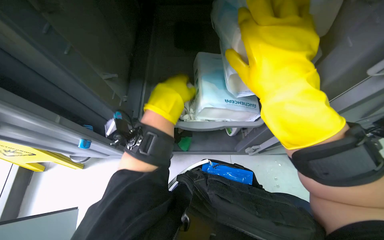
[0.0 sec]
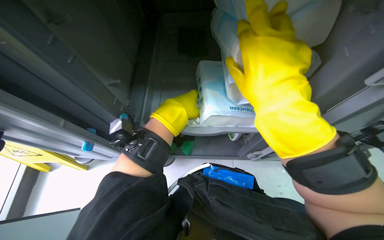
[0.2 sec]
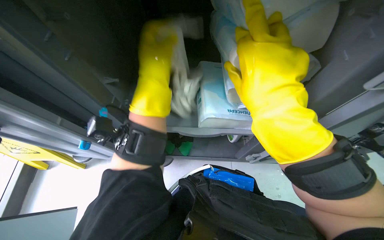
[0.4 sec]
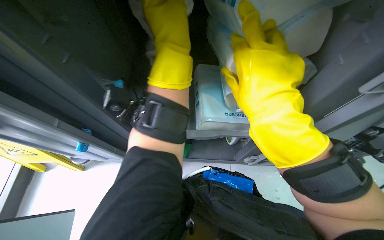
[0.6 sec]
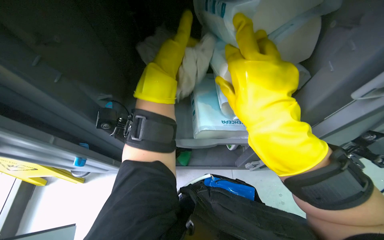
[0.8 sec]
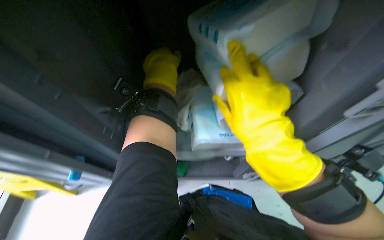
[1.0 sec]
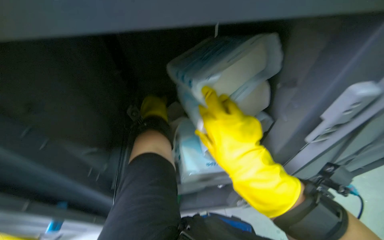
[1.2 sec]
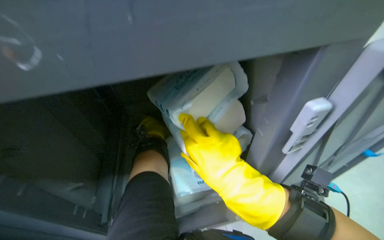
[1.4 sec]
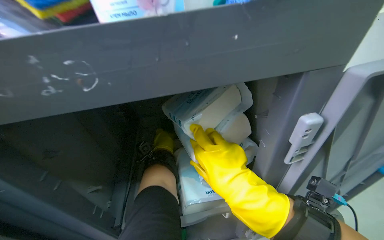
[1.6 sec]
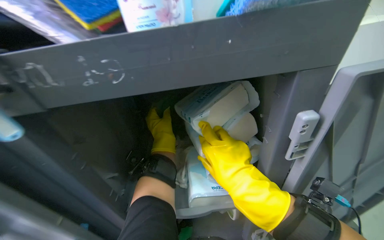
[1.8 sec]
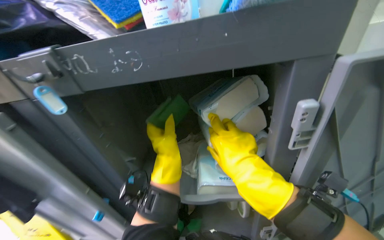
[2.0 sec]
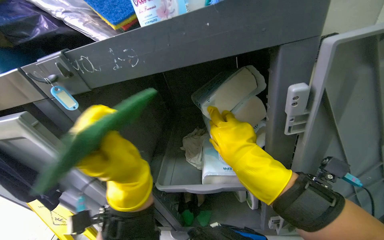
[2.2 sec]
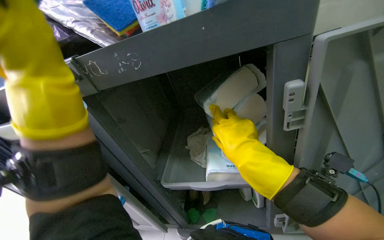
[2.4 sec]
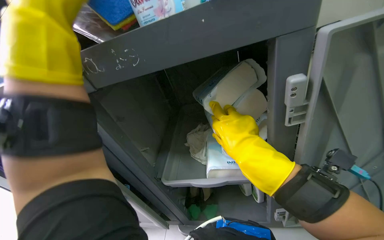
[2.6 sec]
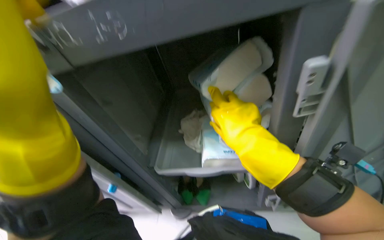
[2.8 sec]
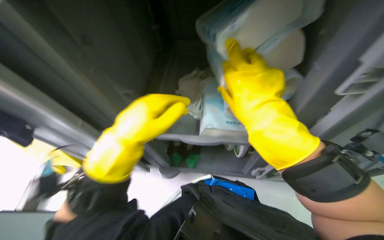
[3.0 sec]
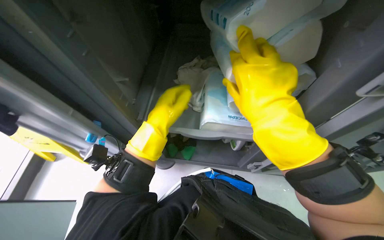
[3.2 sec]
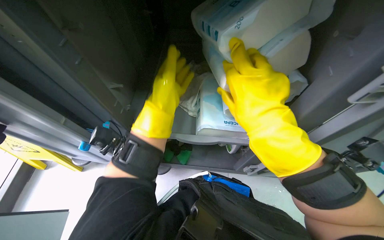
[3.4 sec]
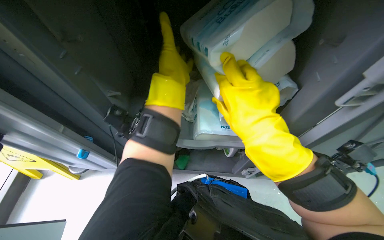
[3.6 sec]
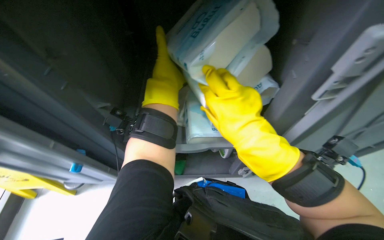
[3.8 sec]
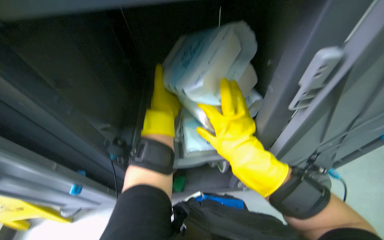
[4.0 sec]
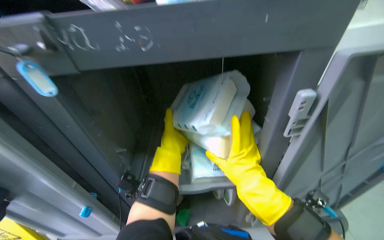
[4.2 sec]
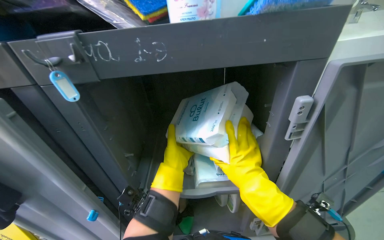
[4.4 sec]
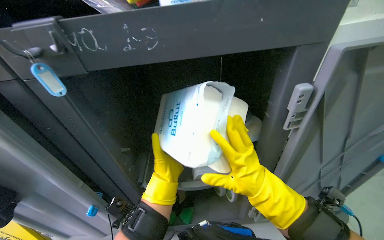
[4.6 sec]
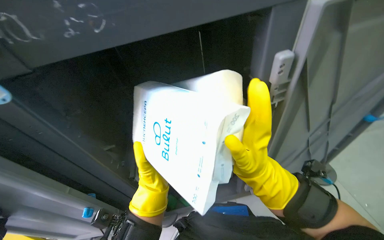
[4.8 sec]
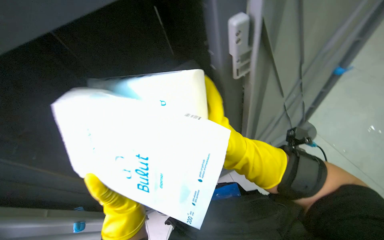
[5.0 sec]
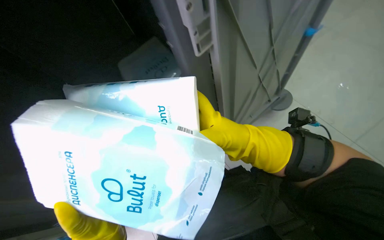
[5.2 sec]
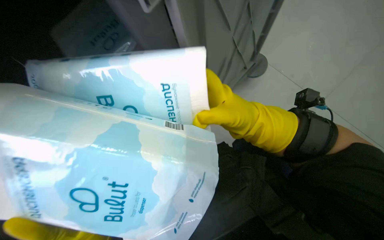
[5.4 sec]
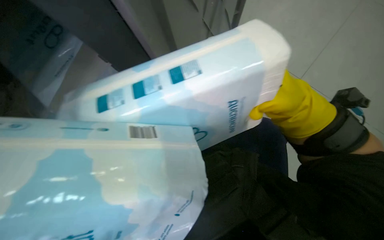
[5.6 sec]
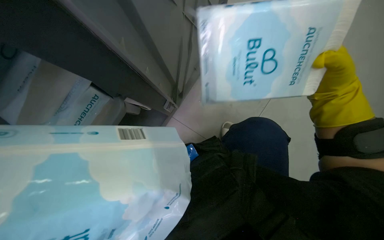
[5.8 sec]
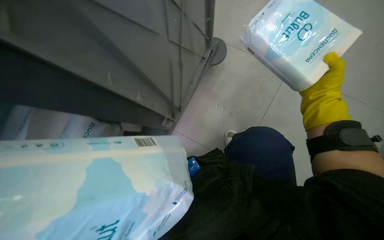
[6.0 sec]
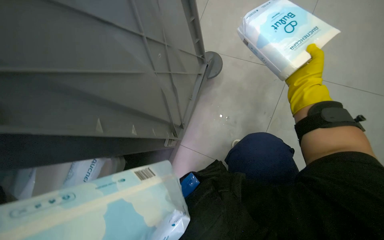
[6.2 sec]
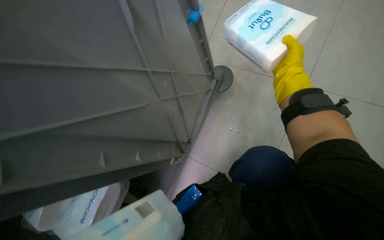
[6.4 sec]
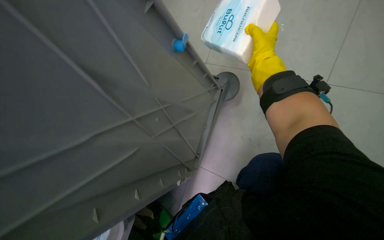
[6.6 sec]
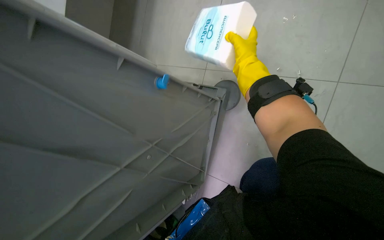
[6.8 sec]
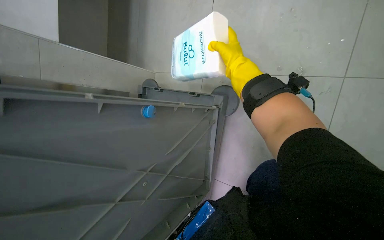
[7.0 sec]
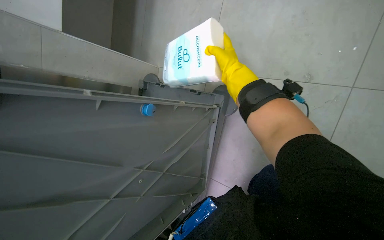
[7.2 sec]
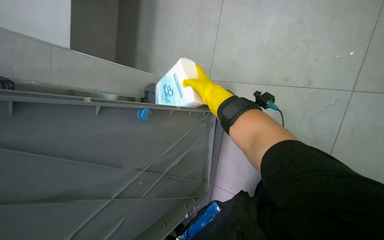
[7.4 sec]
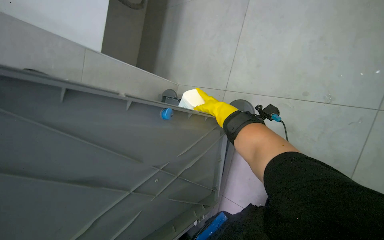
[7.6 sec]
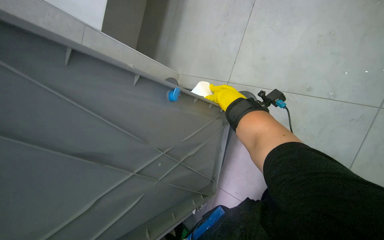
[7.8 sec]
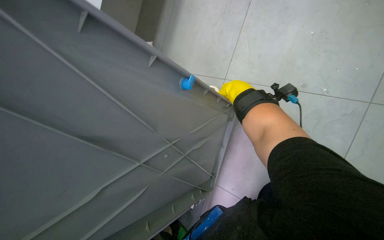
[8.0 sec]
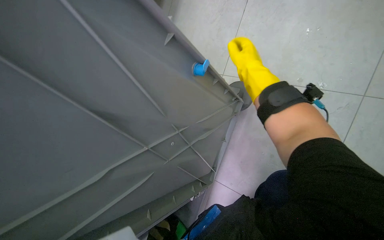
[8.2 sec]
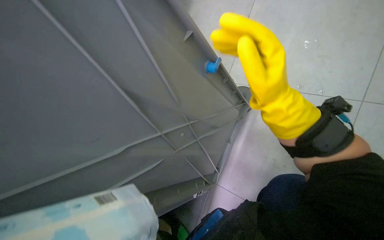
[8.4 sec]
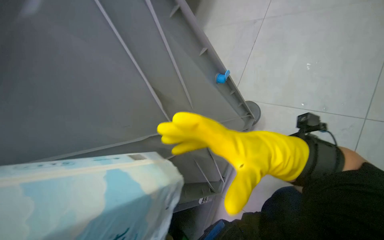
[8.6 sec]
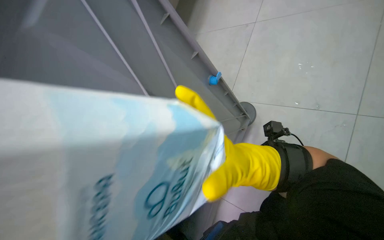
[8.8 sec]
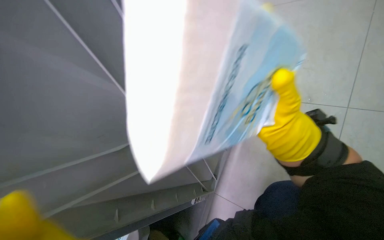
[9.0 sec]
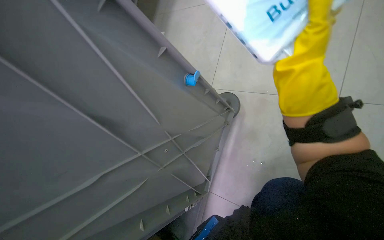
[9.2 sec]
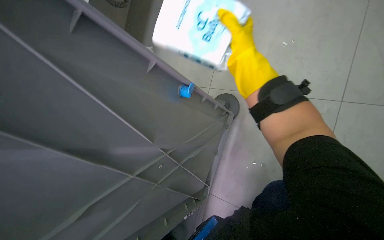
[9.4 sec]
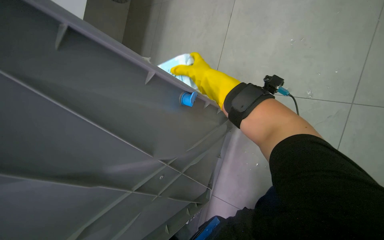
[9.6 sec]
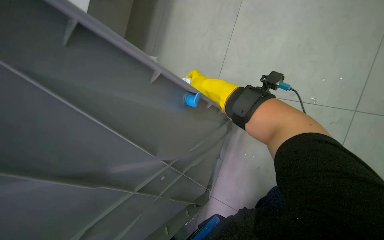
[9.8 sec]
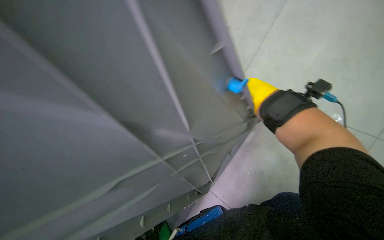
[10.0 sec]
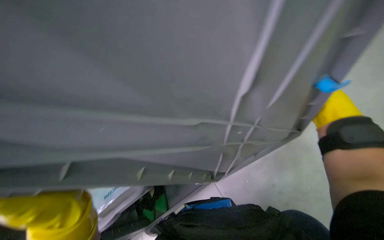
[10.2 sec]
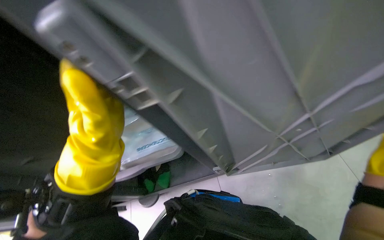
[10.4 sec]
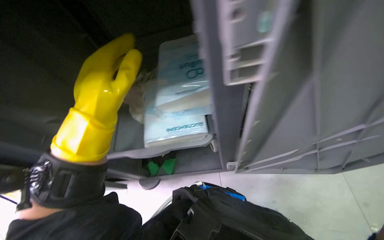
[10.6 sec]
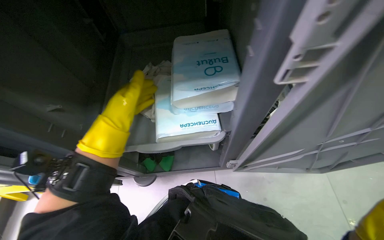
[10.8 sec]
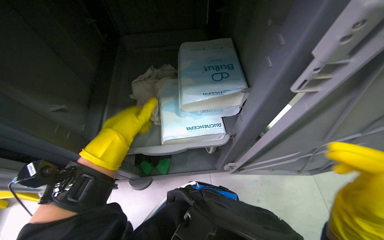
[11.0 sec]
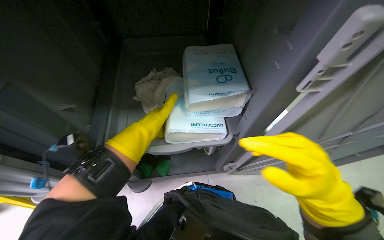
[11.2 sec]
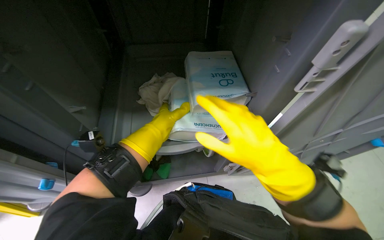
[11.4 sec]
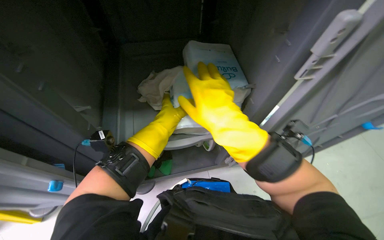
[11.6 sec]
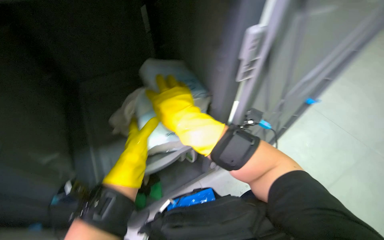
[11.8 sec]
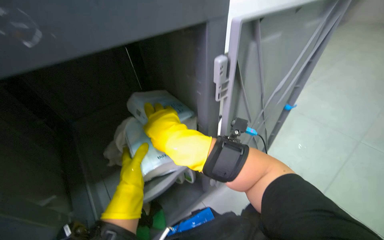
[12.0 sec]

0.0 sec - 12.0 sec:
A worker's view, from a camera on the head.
Job: wiping surfaces.
The whole recording: Wiping cleaning supply box. The worker wipes the large box containing cleaning supplies with a cloth.
0.0 sec - 1.6 sec: The wearer looks about 30 degrees further upward.
1.6 sec - 3.0 sec: The view tilts some 25 degrees downward.
3.0 sec - 4.4 sec: The camera pitches upward, by some 15 degrees. The left hand shifts about 15 cm farther from the camera and to the right, and moves about 20 cm up the picture and comes back.
4.4 sec - 6.0 sec: The wearer looks about 45 degrees further to the right. The view tips downward by about 30 degrees.
7.6 sec - 9.0 sec: The right hand moves down the picture and nearer to the camera, some 25 cm.
10.4 sec - 12.0 sec: The wearer's head swings about 25 degrees to the right. The wearer looks approximately 10 degrees further upward.

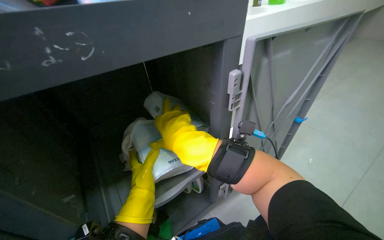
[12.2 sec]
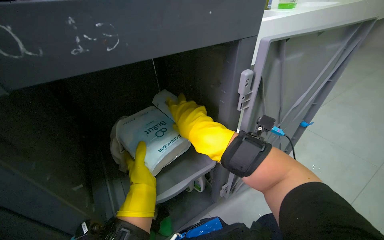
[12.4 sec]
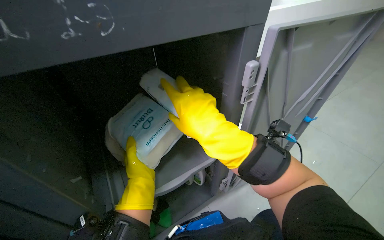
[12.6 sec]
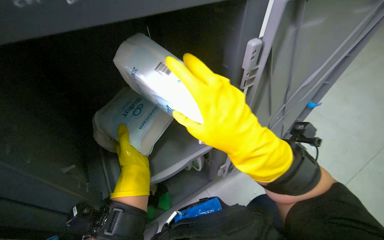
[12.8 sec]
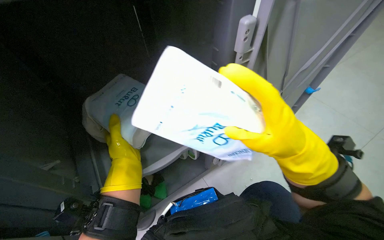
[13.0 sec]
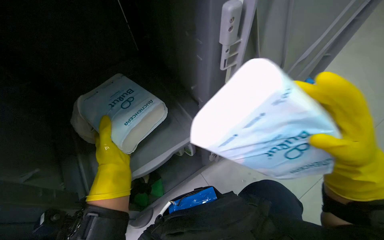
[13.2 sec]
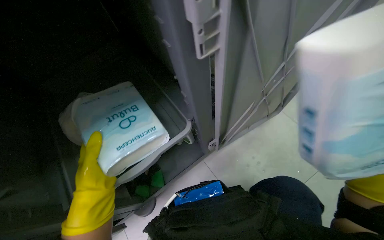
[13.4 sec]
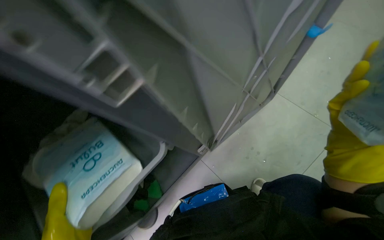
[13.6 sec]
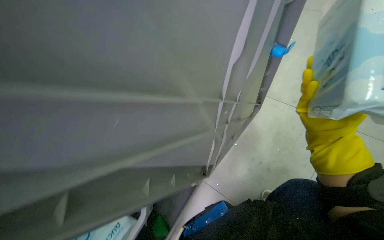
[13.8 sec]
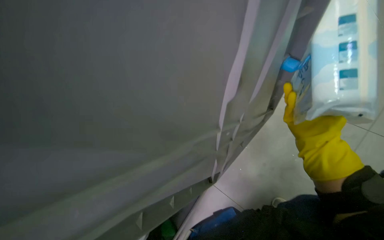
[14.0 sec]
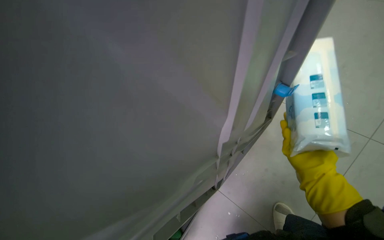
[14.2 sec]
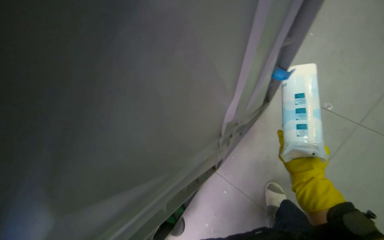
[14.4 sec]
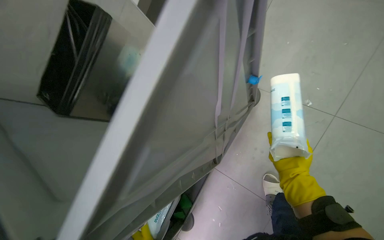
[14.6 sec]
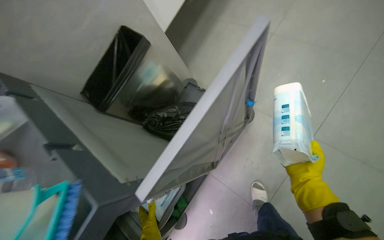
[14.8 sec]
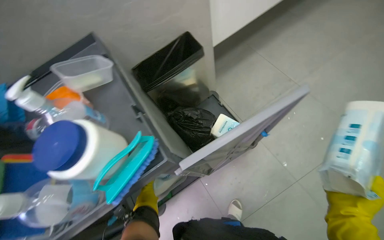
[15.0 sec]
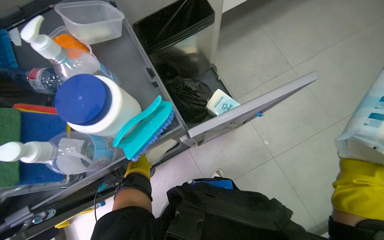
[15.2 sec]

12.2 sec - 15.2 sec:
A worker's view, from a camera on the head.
Job: wiping surfaces.
The whole recording: Wiping cleaning supply box. The worker wipes the large box containing cleaning supplies with a cloth.
12.2 sec - 13.8 sec: The wearer looks roughly 15 degrees further downward.

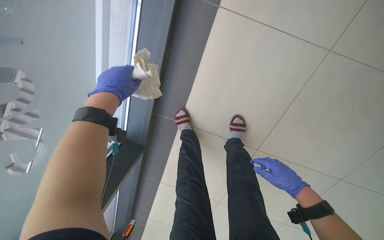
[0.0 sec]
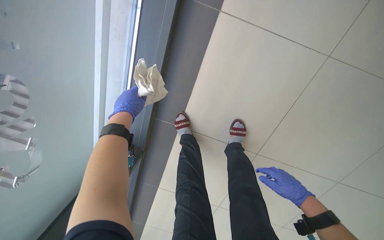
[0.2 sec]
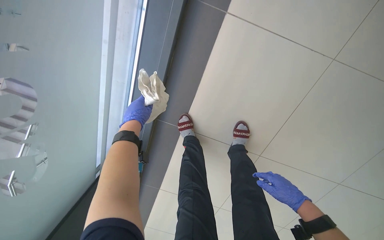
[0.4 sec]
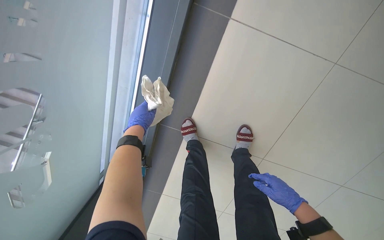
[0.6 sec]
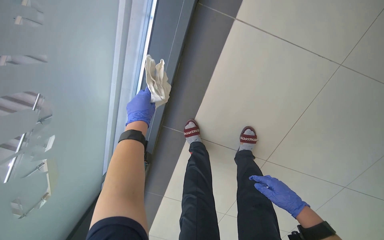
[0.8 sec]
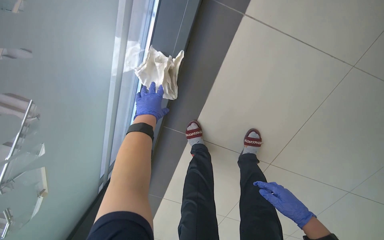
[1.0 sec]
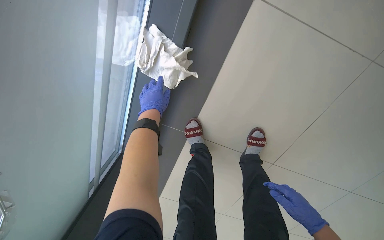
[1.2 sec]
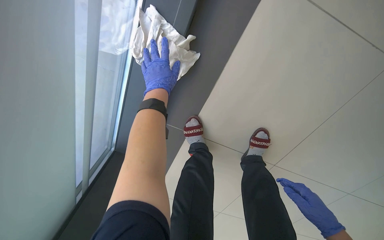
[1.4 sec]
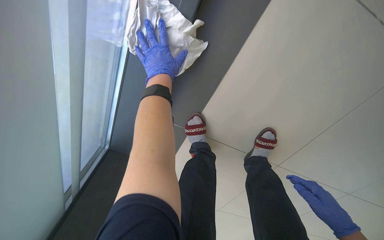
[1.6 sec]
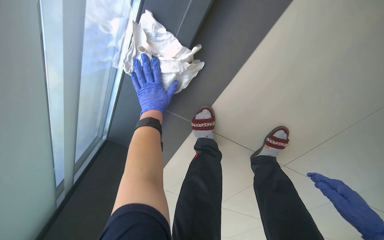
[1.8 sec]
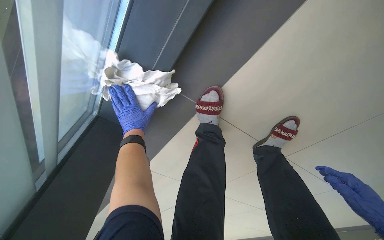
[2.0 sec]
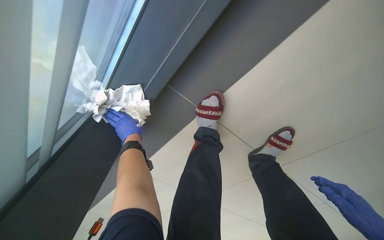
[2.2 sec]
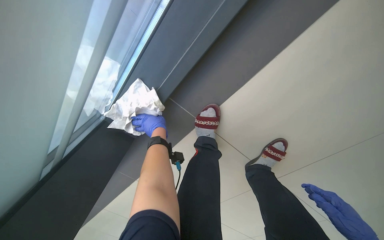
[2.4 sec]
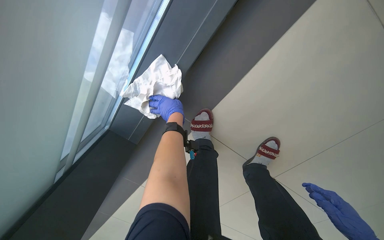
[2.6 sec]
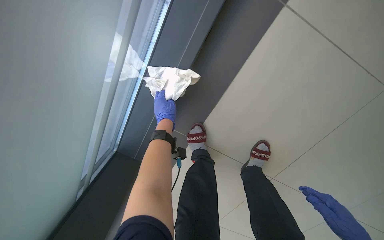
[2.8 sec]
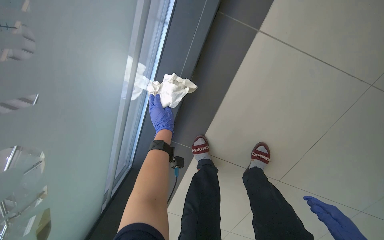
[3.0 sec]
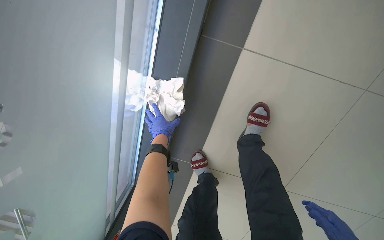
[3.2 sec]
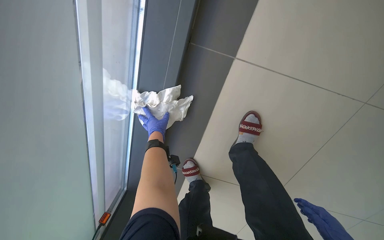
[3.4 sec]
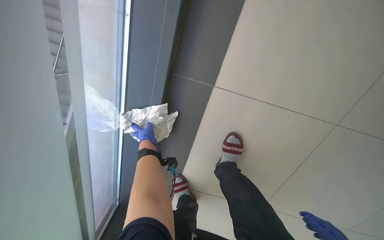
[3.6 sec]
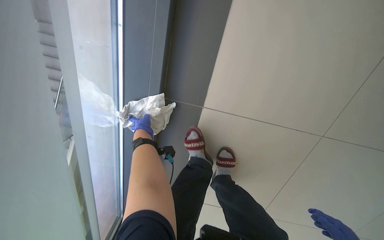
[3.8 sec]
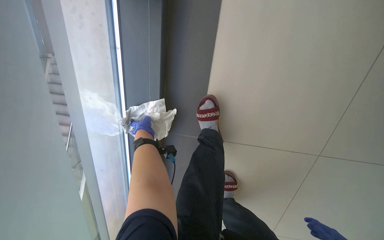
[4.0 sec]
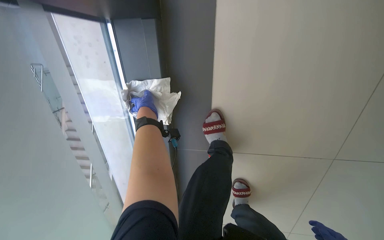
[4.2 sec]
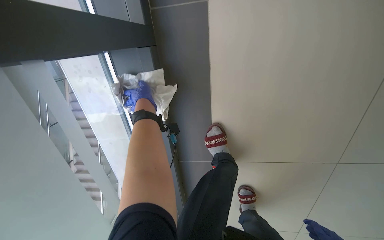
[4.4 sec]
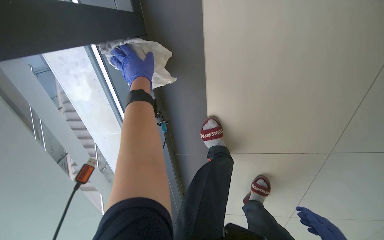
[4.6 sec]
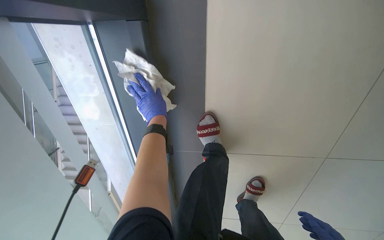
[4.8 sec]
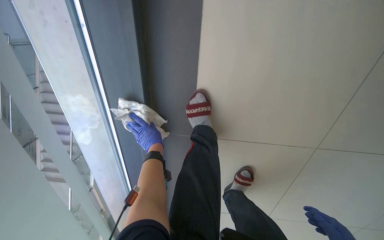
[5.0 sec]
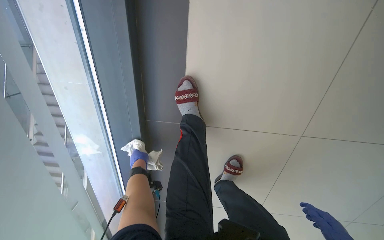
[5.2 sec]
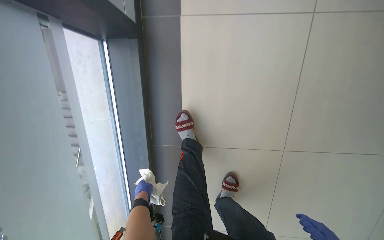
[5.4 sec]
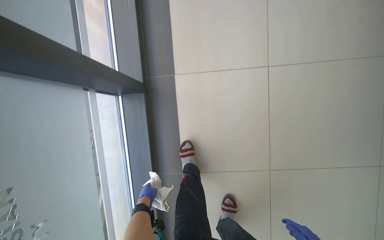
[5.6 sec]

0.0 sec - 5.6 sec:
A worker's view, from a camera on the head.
Job: cleaning windows.
The whole recording: Wiping window frame. The worker wipes the bottom frame of a large window with a cloth.
0.0 sec - 1.4 sec: The left hand shifts some 20 cm farther from the camera and to the right.
1.4 sec - 2.8 sec: The camera sweeps to the right, by roughly 15 degrees. The left hand travels farther from the camera by some 25 cm.
4.2 sec - 5.6 sec: The wearer looks roughly 20 degrees further upward. The left hand travels down the picture by some 30 cm.
